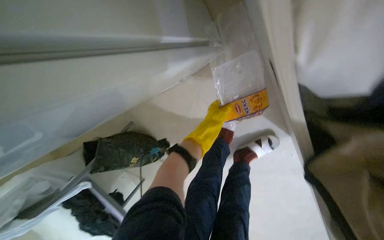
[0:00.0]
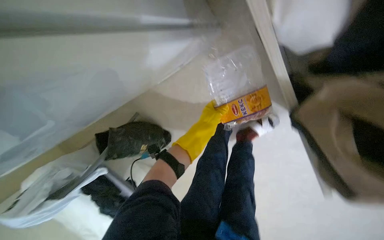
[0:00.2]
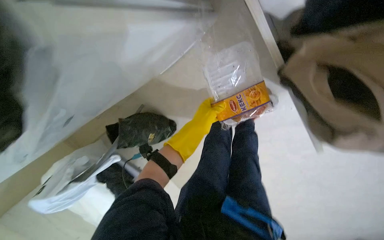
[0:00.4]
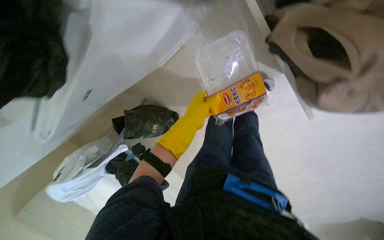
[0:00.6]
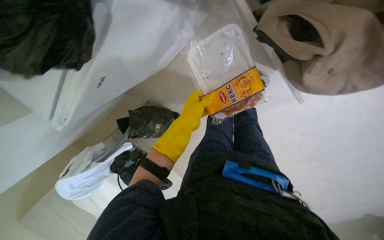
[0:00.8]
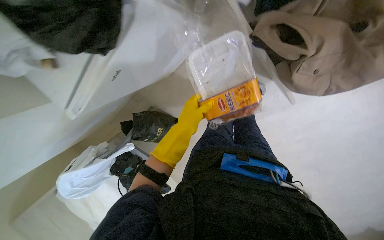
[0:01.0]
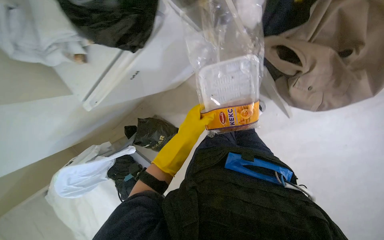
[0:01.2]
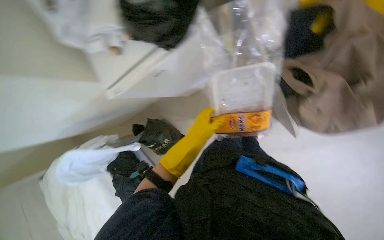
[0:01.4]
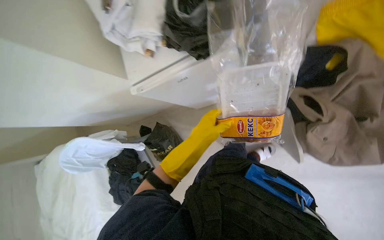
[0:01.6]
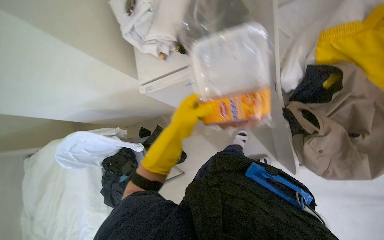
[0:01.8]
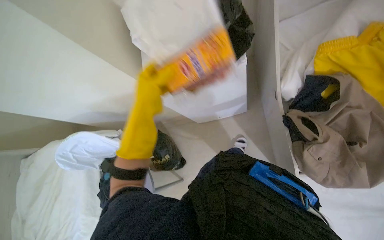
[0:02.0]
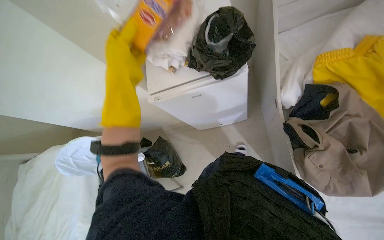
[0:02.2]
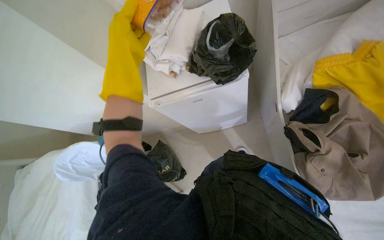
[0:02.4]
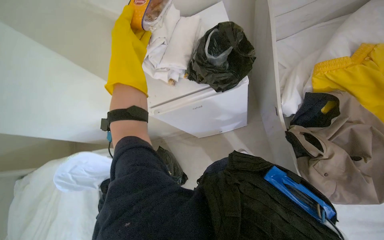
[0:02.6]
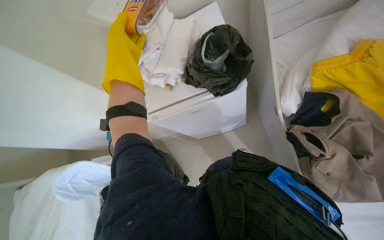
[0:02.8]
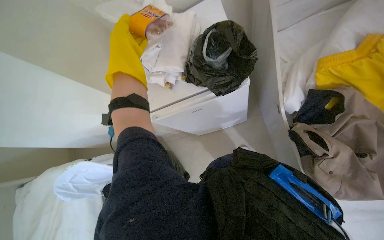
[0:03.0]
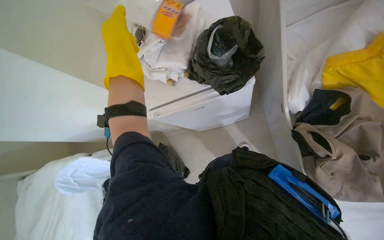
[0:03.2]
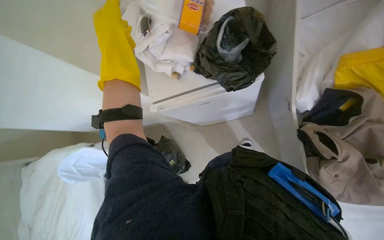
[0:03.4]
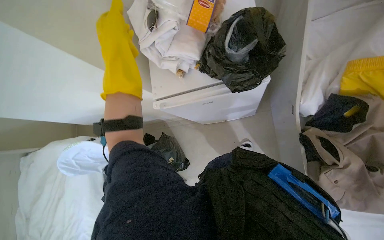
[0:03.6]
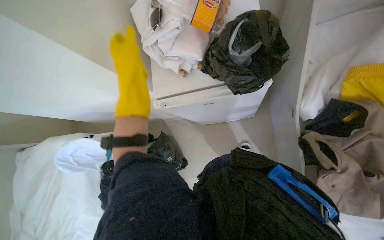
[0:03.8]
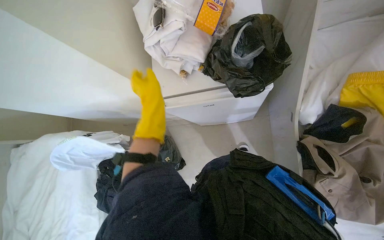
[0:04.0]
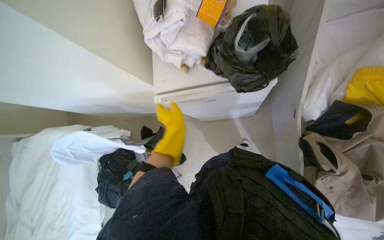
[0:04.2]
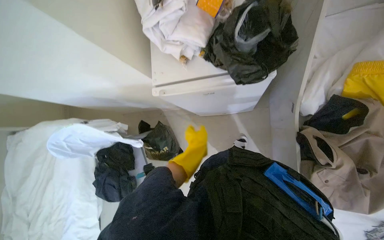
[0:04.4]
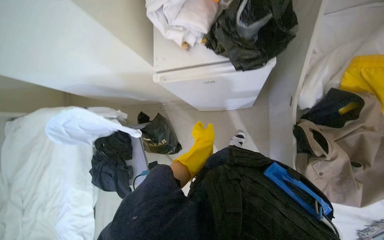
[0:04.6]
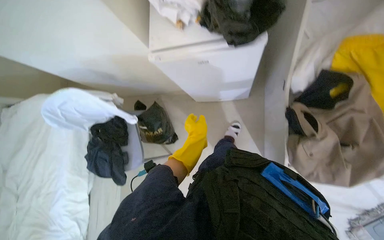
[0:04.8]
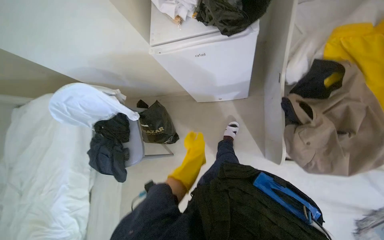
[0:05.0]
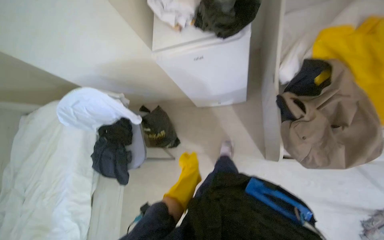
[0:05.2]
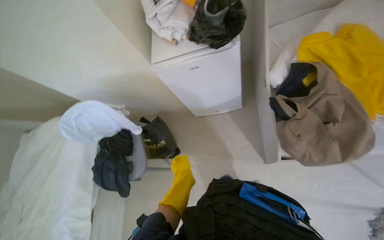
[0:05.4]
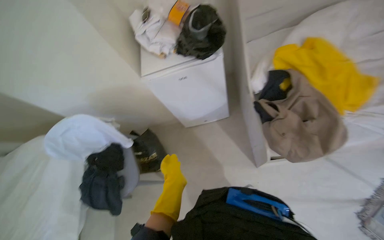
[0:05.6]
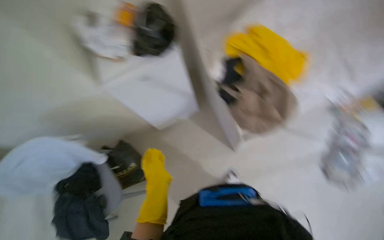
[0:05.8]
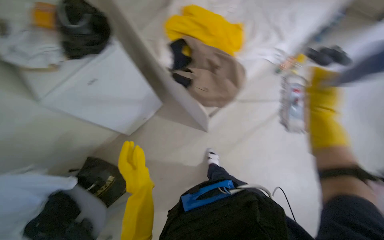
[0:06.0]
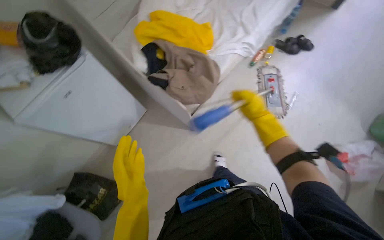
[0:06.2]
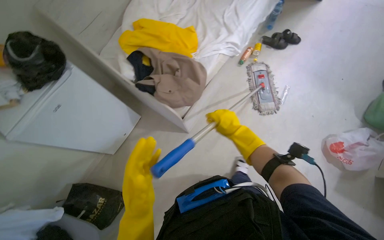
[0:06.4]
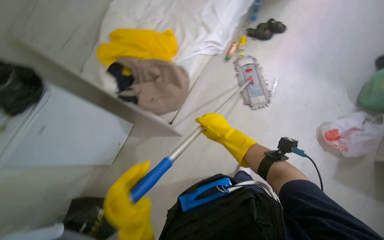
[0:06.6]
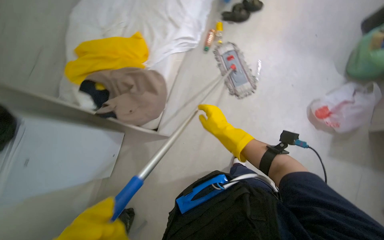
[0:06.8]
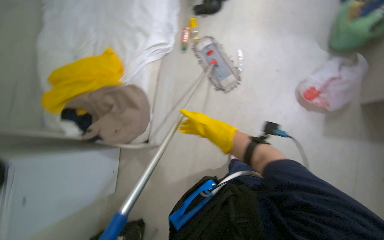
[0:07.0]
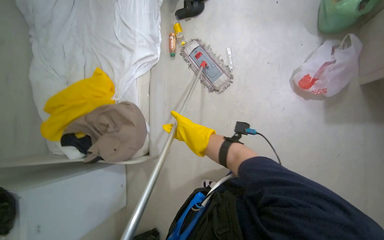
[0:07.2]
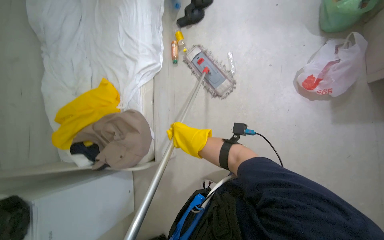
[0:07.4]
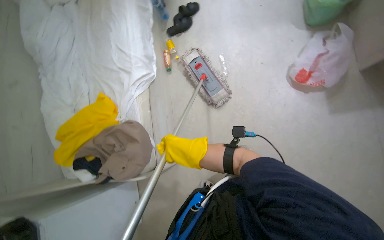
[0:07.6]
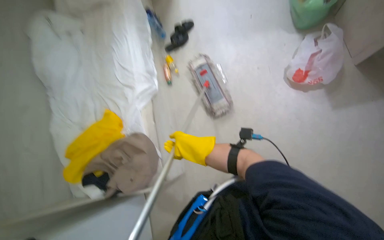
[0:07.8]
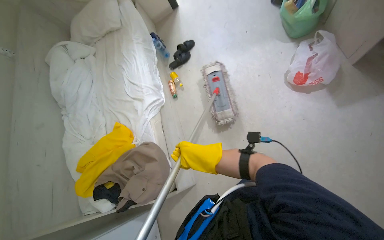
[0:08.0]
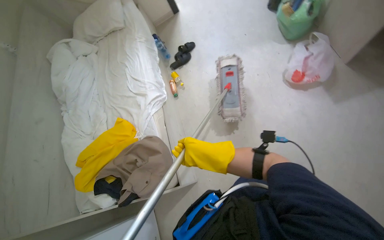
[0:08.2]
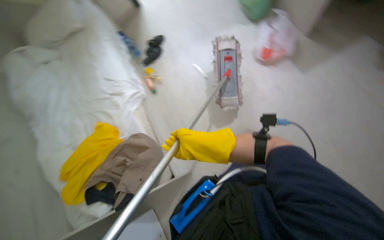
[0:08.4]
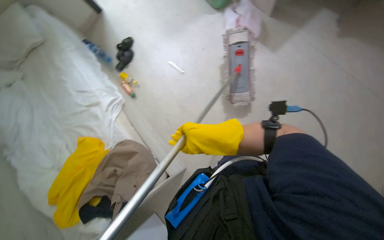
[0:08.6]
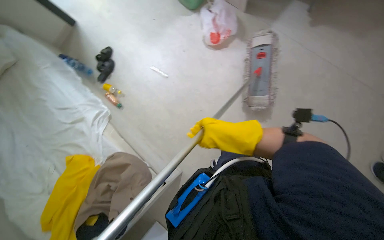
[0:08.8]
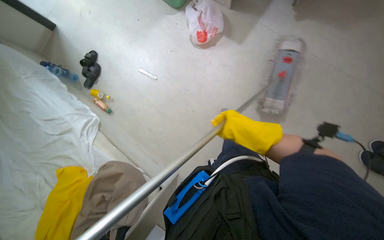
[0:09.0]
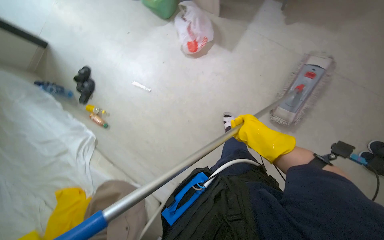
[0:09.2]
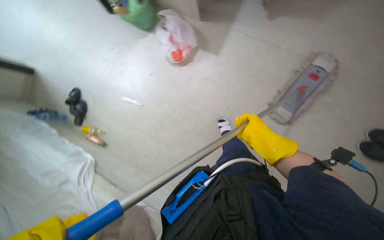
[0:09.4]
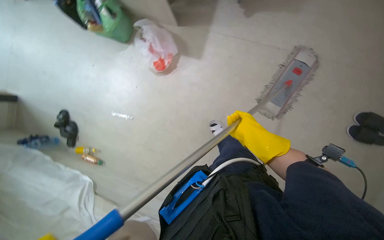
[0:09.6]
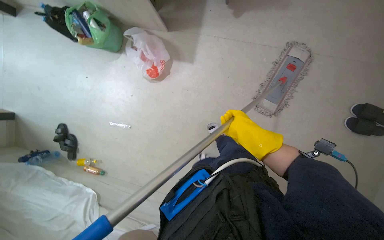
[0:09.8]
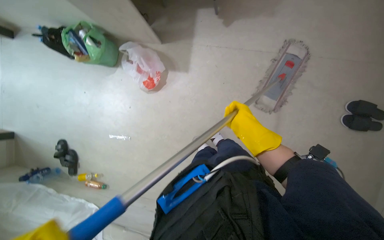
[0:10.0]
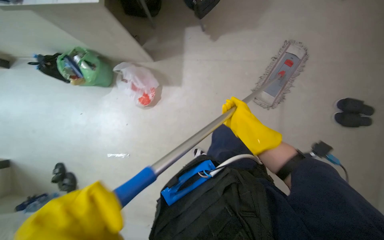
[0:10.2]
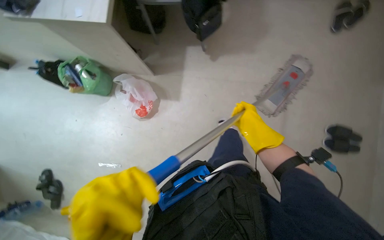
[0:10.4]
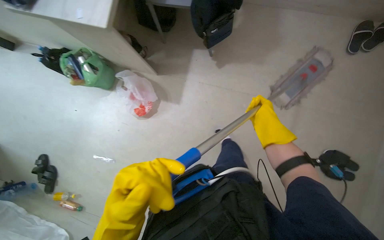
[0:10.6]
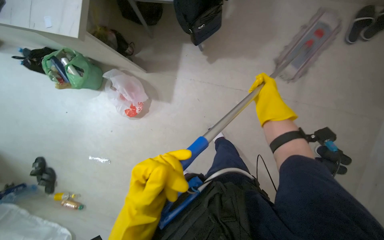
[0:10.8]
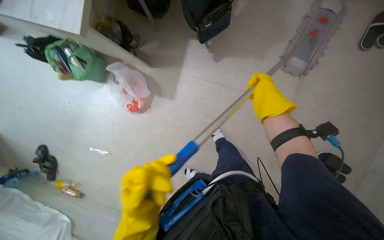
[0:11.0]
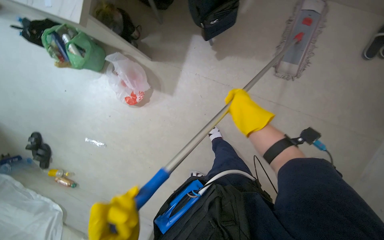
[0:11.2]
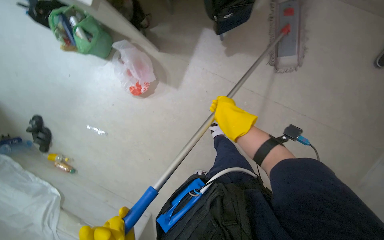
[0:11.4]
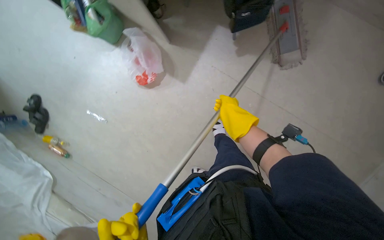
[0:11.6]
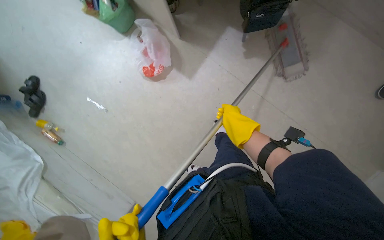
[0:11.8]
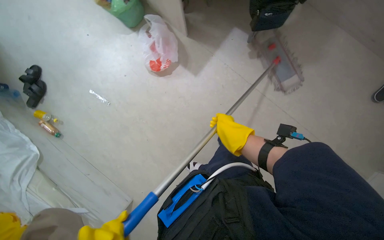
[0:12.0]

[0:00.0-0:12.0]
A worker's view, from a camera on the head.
Job: mopping floor.
The whole recording: Mopping room floor. The worker mops the floor of the room.
0:00.0 to 0:01.6: The head travels some 60 cm. The view tips upward by about 20 degrees.
0:01.6 to 0:03.0: The left hand goes roughly 35 cm up the picture, to the left and nearer to the camera.
0:03.0 to 0:04.4: The left hand is displaced down the picture, farther from the camera and to the right by roughly 35 cm.
0:04.4 to 0:06.0: The camera is carried about 60 cm. The head rotates approximately 40 degrees to the right. The wearer looks approximately 20 degrees further upward.
0:06.0 to 0:07.6: The camera is carried roughly 60 cm. Everything in view rotates approximately 55 degrees counterclockwise.
0:07.6 to 0:09.0: The wearer looks about 45 degrees further to the right.
0:09.0 to 0:10.4: The scene turns some 30 degrees counterclockwise in the picture.
0:10.4 to 0:12.0: The view tips downward by some 15 degrees. The scene rotates clockwise by some 30 degrees. The right hand moves approximately 30 cm up the picture and comes back.

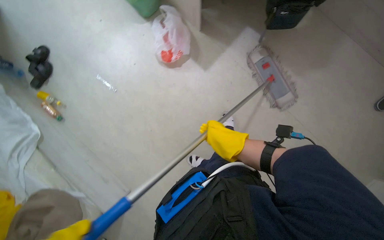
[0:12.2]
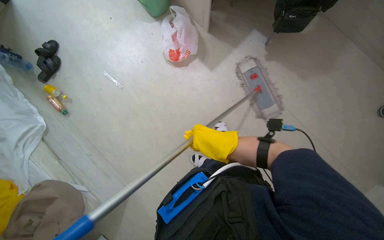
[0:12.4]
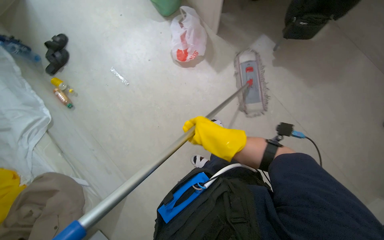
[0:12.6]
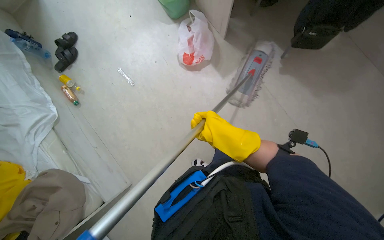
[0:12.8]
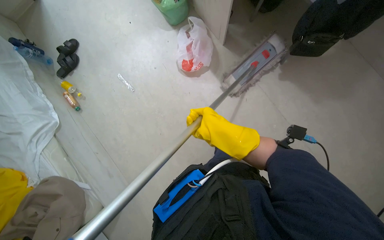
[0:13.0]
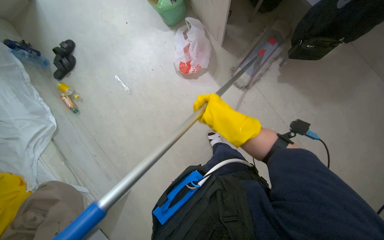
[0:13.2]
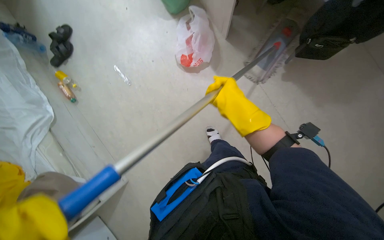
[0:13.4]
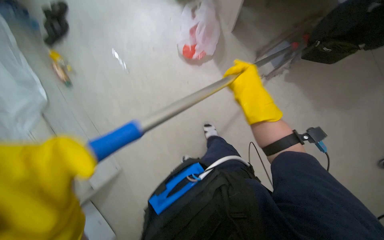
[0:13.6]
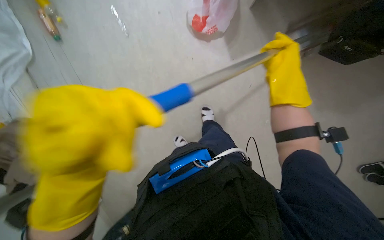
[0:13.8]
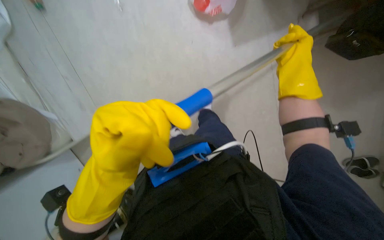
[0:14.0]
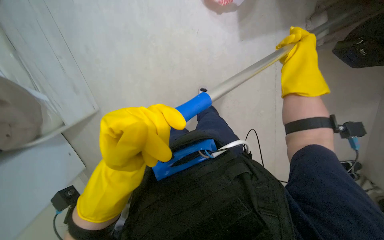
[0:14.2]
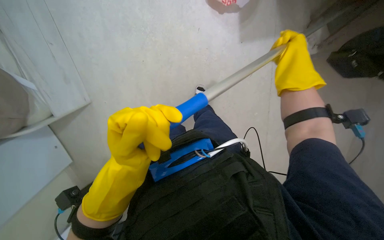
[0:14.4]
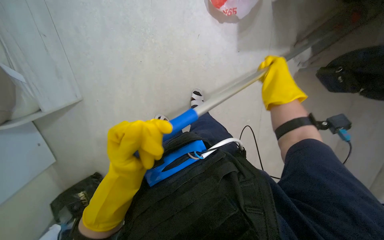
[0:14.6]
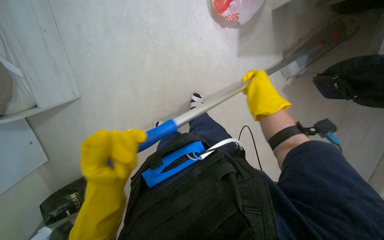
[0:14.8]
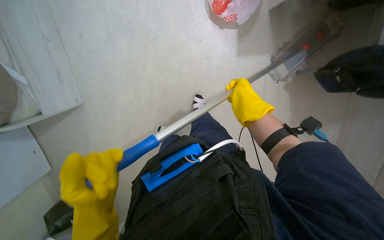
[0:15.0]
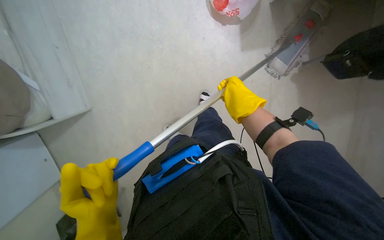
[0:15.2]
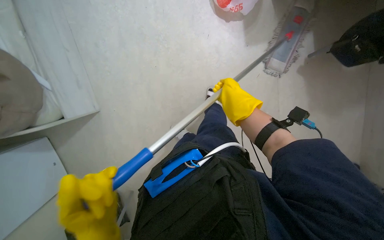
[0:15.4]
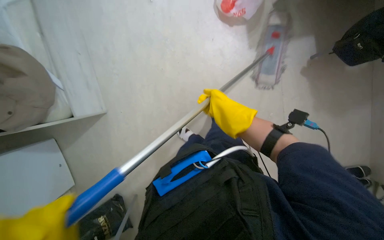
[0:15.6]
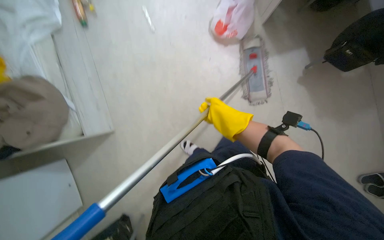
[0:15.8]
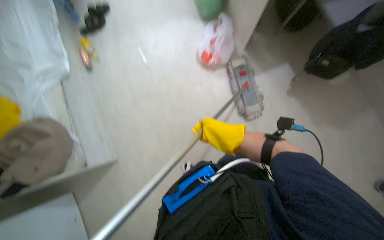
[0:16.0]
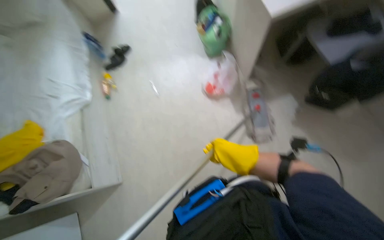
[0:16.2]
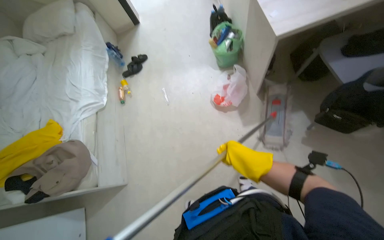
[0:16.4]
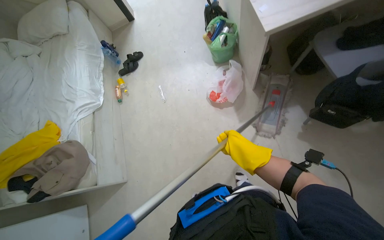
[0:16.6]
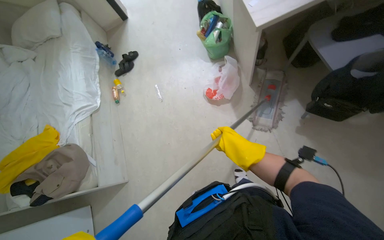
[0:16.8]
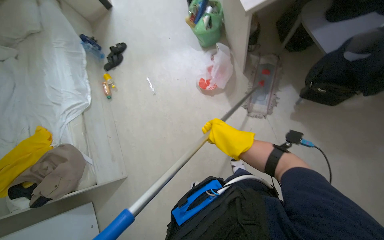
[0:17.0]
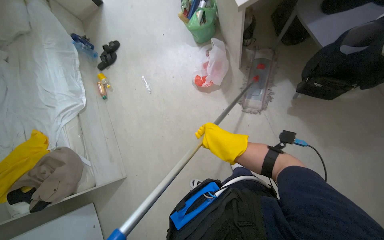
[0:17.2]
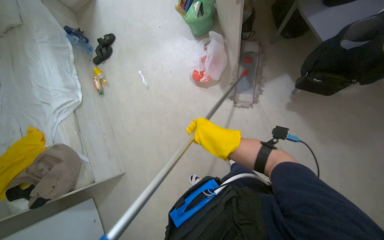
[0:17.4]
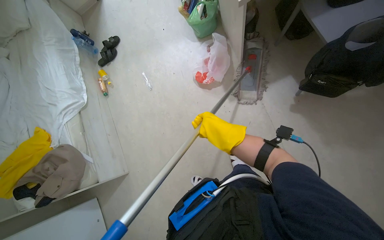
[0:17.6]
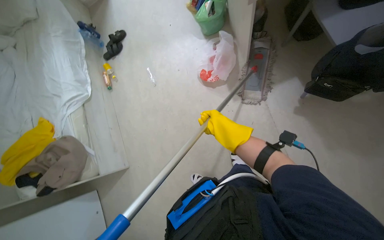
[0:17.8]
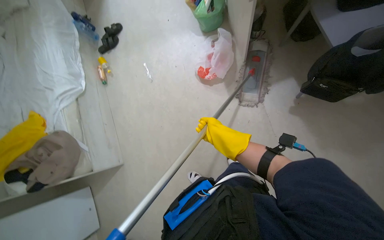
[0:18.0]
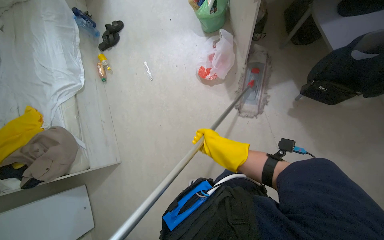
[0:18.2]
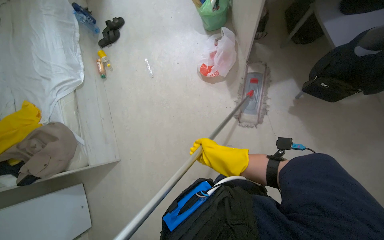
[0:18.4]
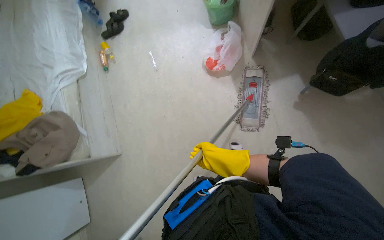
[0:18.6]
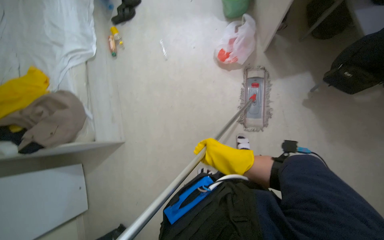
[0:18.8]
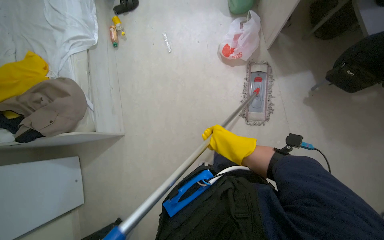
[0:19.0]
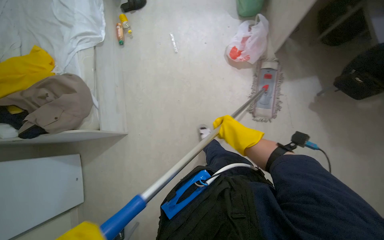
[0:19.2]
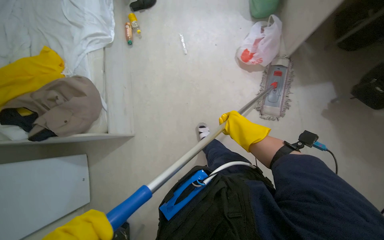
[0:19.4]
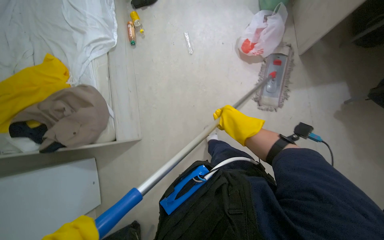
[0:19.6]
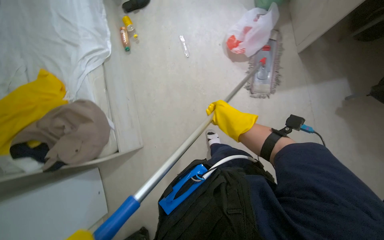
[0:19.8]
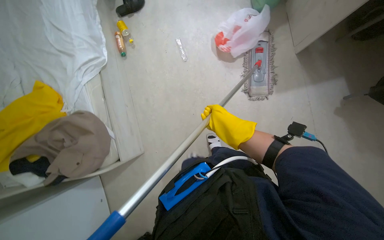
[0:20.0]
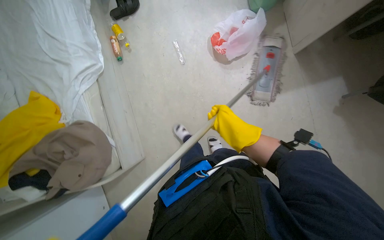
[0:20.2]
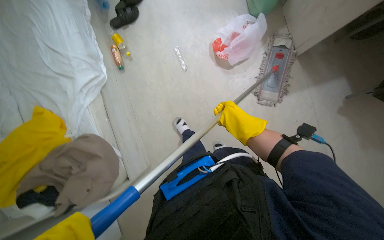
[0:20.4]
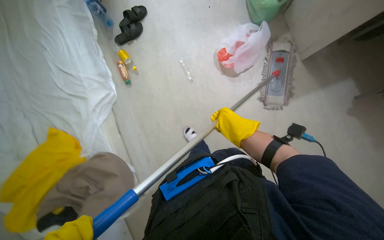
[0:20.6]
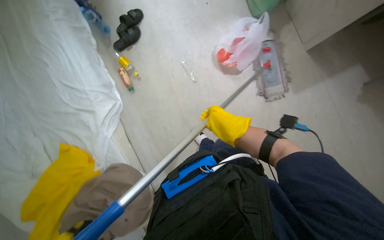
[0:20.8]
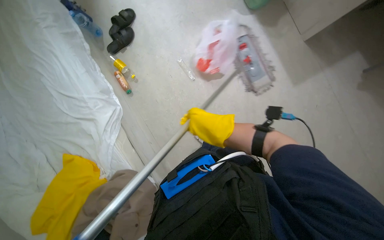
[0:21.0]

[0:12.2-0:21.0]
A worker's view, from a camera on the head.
Job: mopping floor.
The whole recording: Mopping room floor. The worker mops the floor of the room.
0:12.2 to 0:13.6: The right hand travels up the picture by some 25 cm.
0:15.2 to 0:16.6: The view tilts roughly 25 degrees upward.
0:18.0 to 0:19.6: The wearer moves to the left, approximately 50 cm.
0:19.6 to 0:21.0: The right hand goes approximately 30 cm to the left and nearer to the camera.
